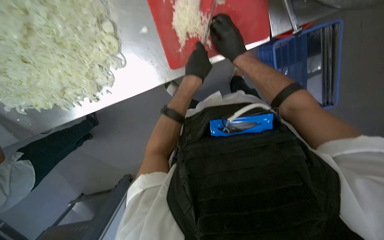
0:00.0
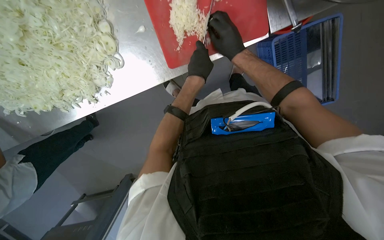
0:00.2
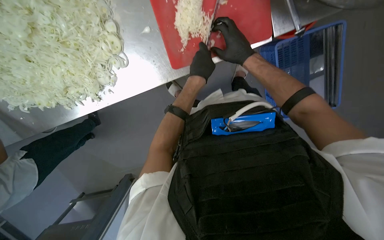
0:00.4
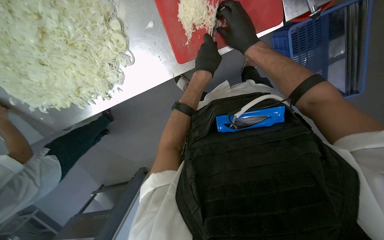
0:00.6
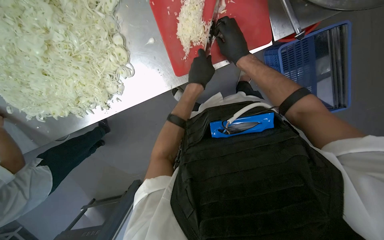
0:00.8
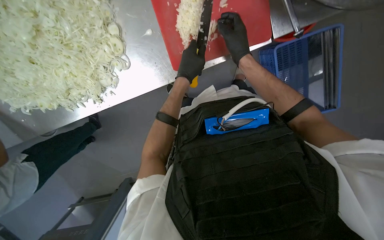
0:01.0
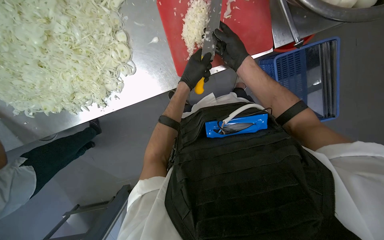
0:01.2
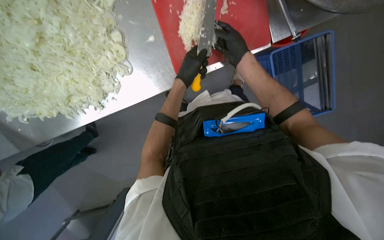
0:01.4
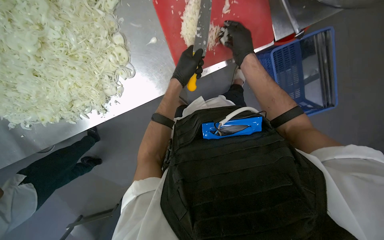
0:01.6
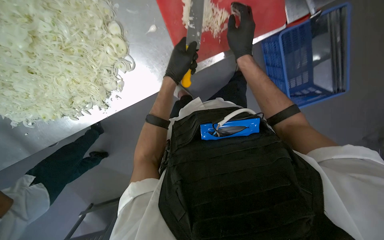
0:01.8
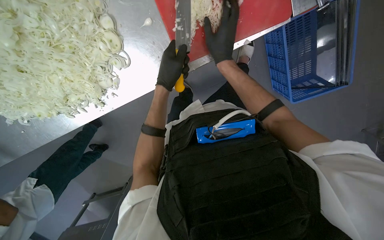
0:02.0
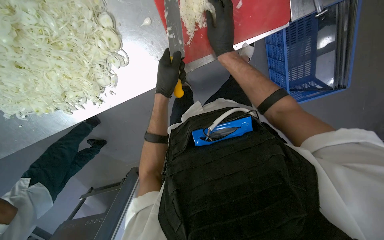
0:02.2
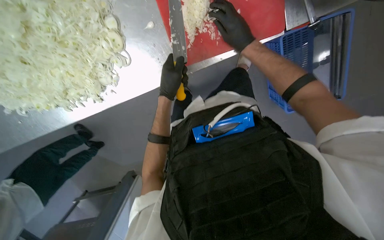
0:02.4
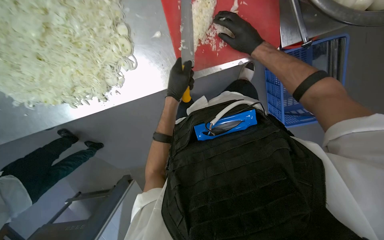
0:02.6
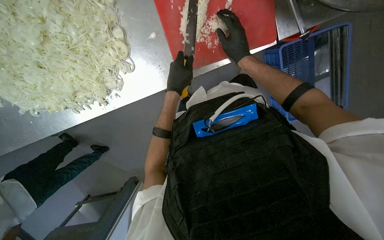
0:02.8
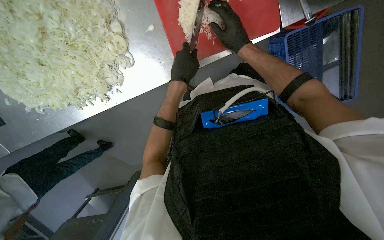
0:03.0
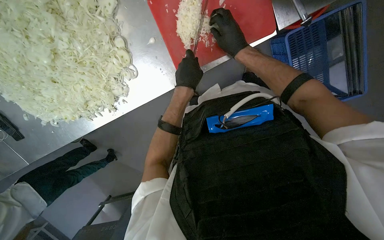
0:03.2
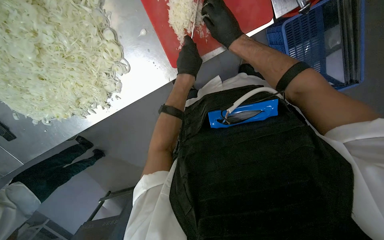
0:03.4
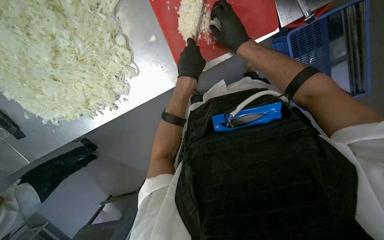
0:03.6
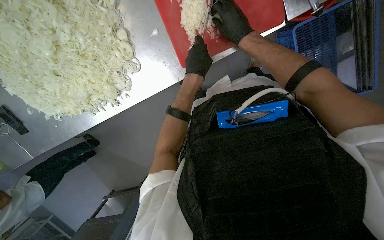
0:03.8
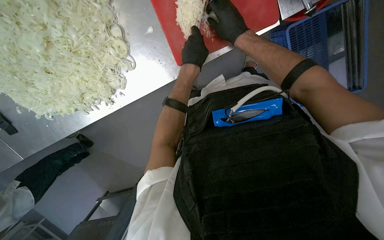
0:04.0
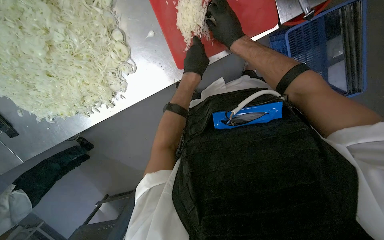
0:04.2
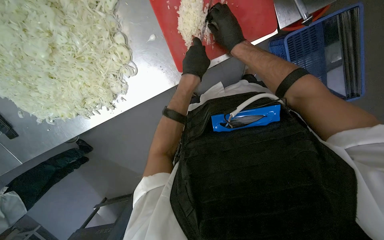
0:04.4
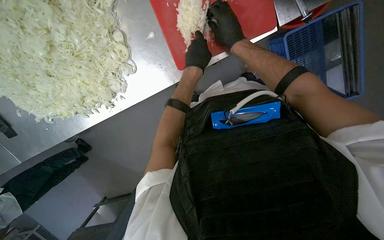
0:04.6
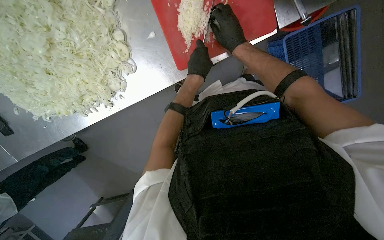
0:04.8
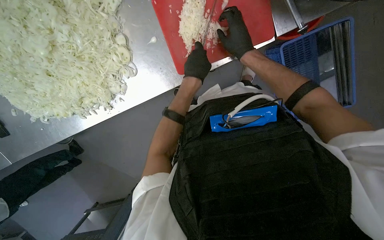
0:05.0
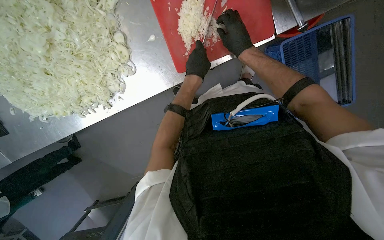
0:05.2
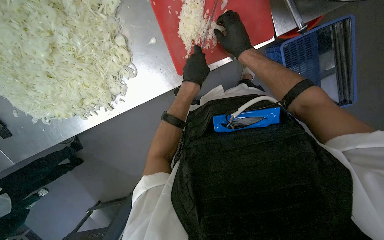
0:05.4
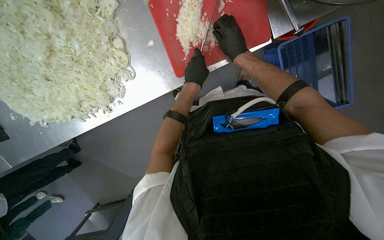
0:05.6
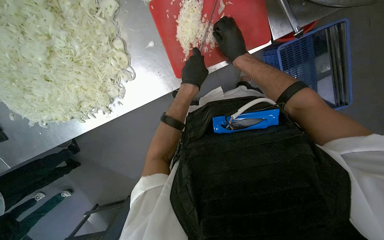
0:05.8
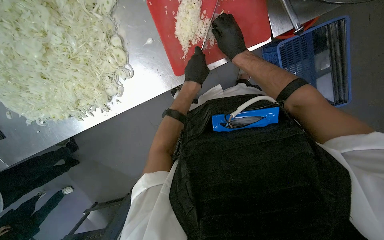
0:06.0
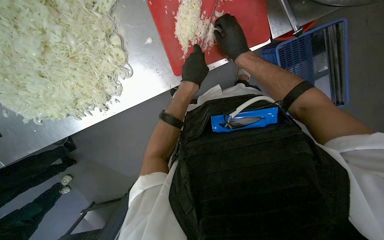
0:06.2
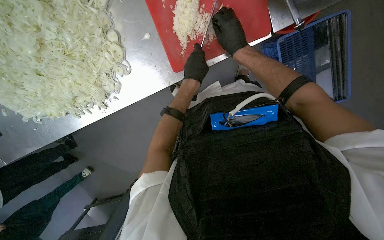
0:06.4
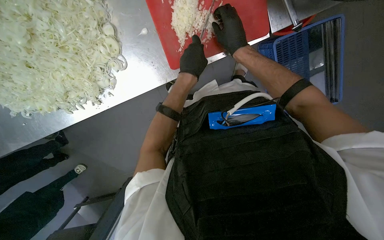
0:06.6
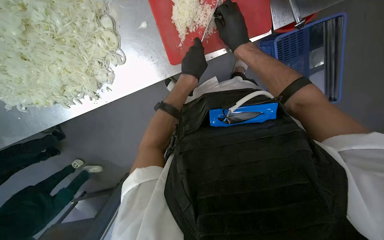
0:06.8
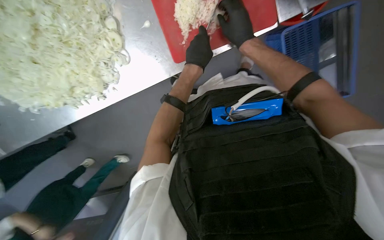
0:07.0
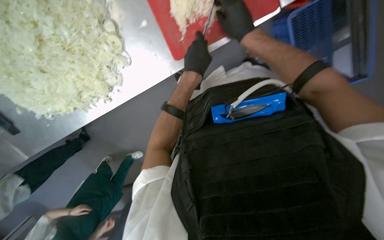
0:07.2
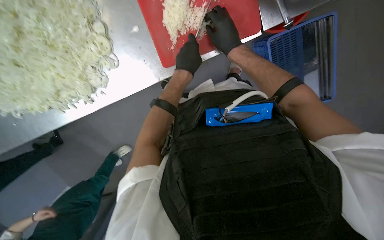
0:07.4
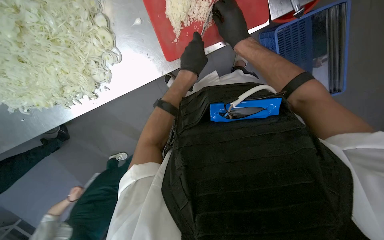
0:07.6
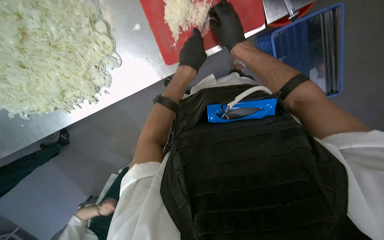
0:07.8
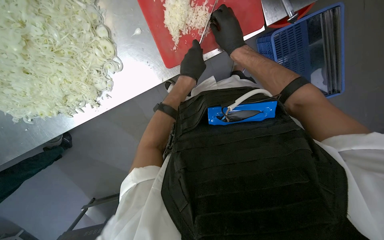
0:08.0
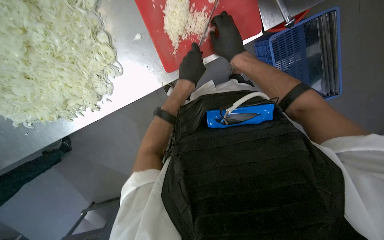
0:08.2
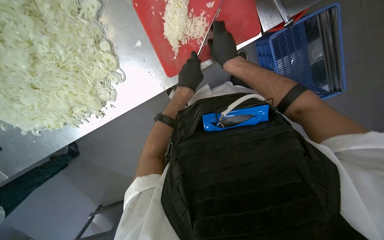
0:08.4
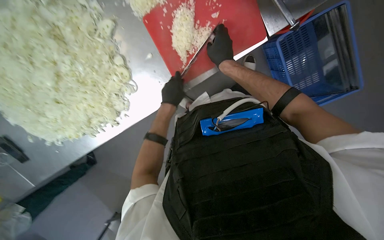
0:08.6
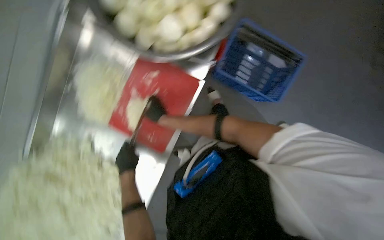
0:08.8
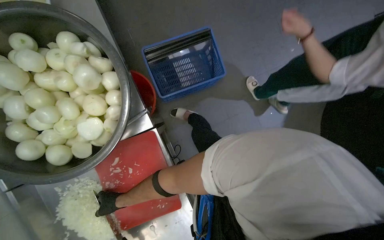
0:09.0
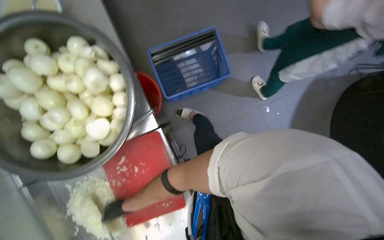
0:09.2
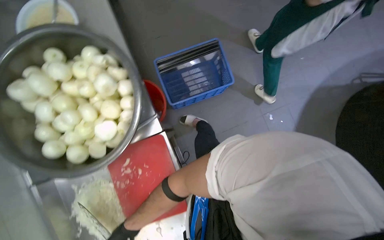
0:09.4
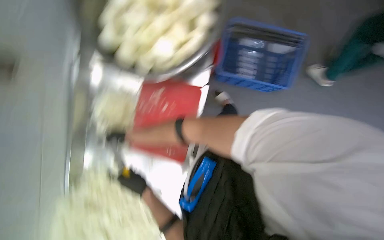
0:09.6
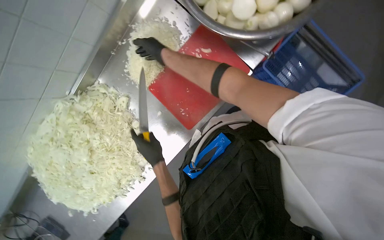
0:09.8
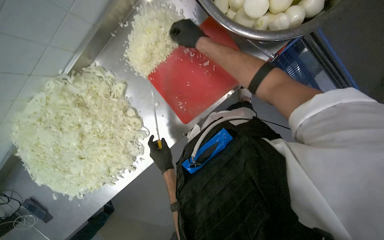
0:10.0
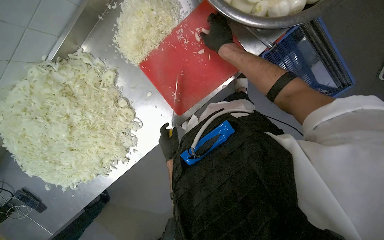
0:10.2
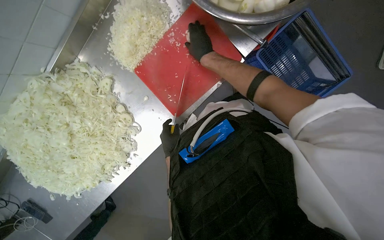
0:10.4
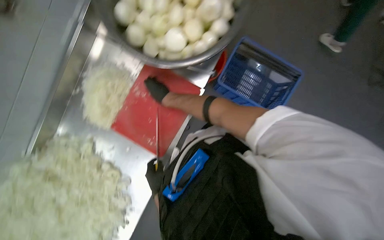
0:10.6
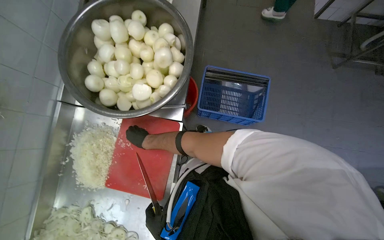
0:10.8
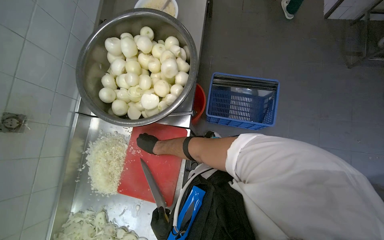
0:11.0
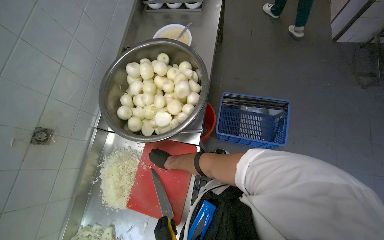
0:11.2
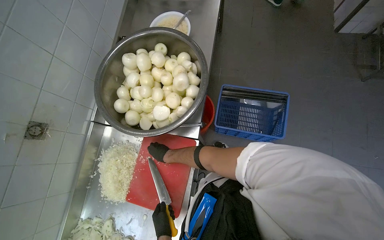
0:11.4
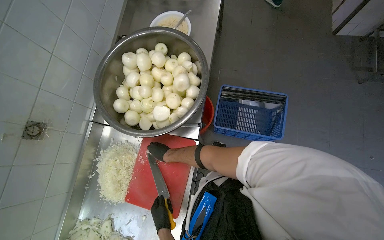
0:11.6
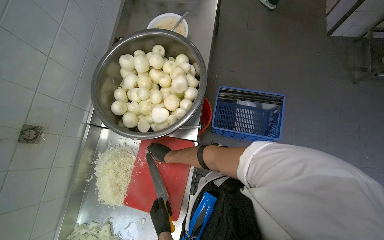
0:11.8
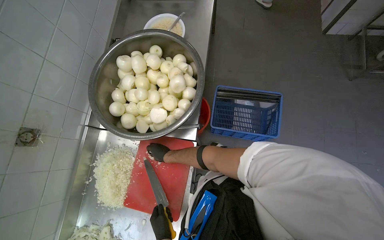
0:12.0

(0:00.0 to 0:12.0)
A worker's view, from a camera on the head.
Job: preparing food.
The whole recording: Preparing onions on cutting board. The worker continues mincing onions on a red cutting board with a knife.
0:00.0 - 0:01.6: The left hand is displaced to the left by roughly 10 cm.
0:03.0 - 0:06.0: The hands work in one place, with small movements.
0:06.0 - 0:07.6: The hands are busy where they are.
0:07.6 - 0:09.0: The view tilts roughly 25 degrees upward. The scene turns approximately 90 degrees counterclockwise in the picture.
0:09.0 - 0:10.4: The scene turns roughly 40 degrees clockwise in the picture.
0:10.4 - 0:12.0: The view tips upward by approximately 30 degrees. The scene rotates counterclockwise by about 35 degrees.

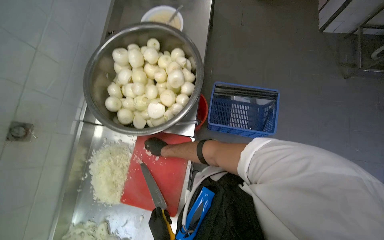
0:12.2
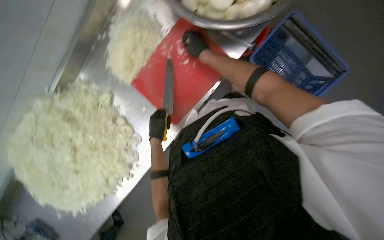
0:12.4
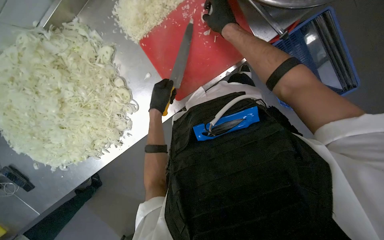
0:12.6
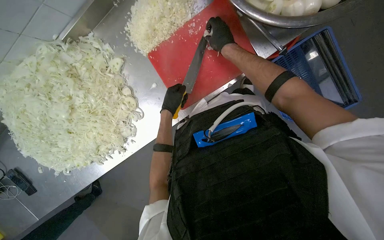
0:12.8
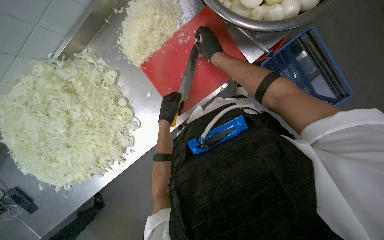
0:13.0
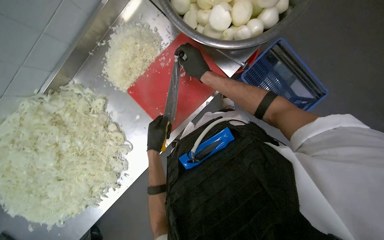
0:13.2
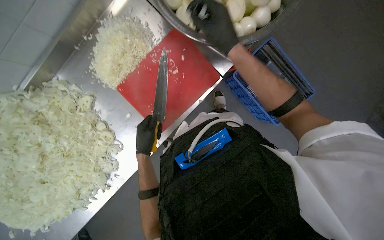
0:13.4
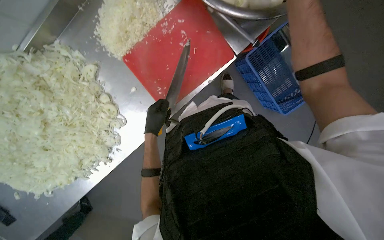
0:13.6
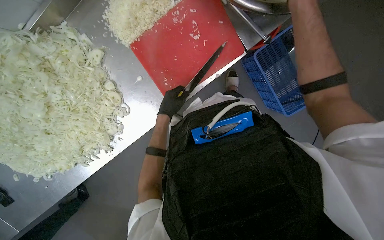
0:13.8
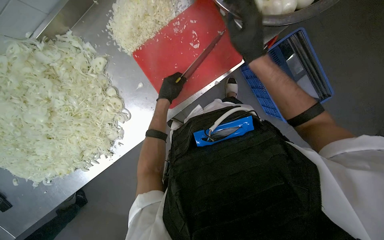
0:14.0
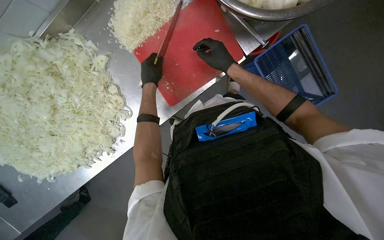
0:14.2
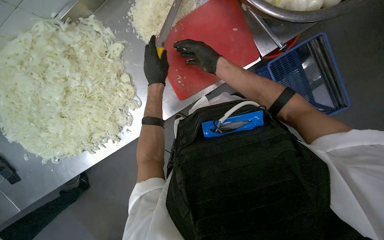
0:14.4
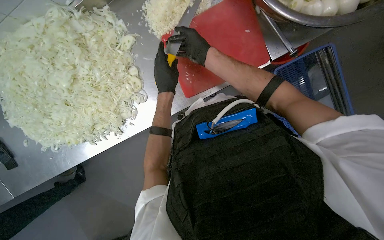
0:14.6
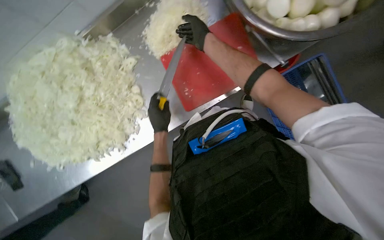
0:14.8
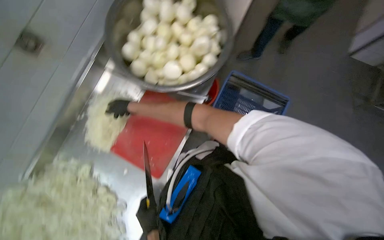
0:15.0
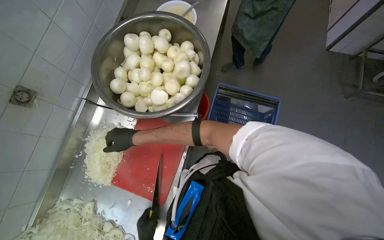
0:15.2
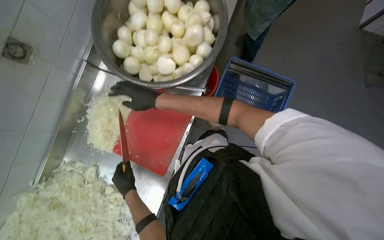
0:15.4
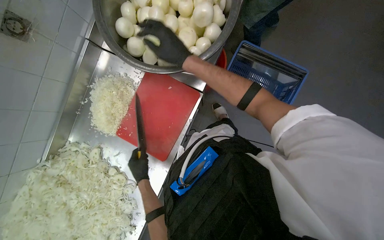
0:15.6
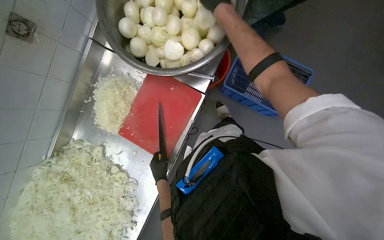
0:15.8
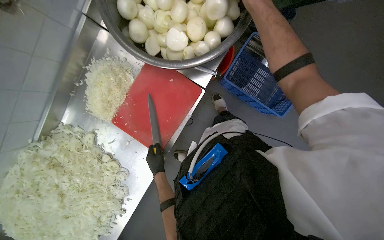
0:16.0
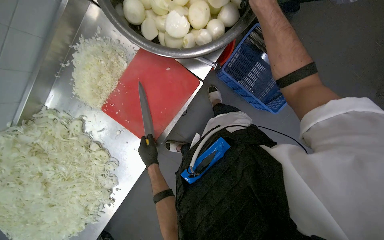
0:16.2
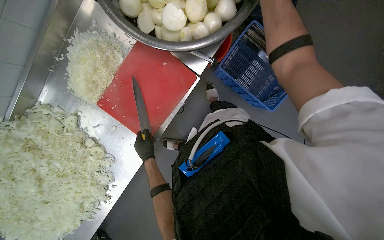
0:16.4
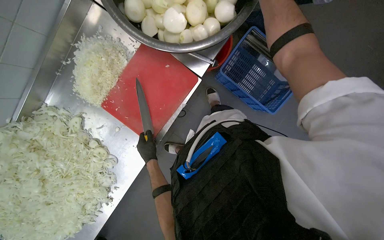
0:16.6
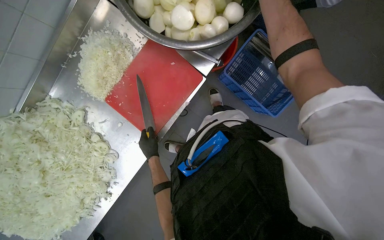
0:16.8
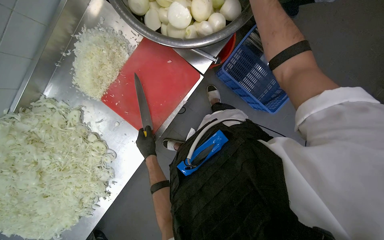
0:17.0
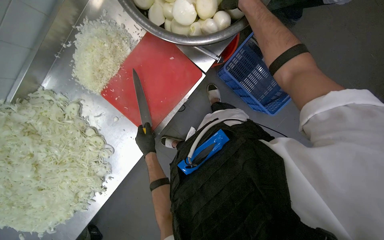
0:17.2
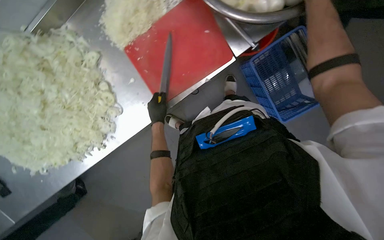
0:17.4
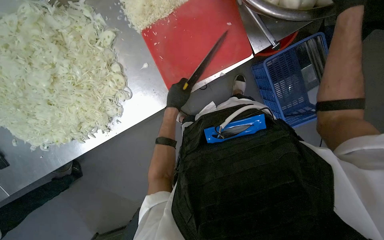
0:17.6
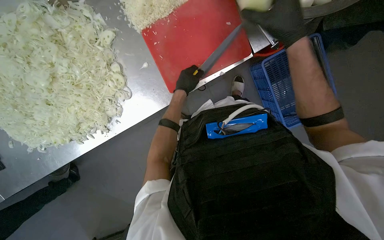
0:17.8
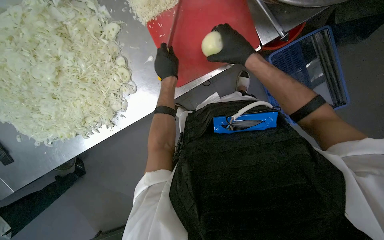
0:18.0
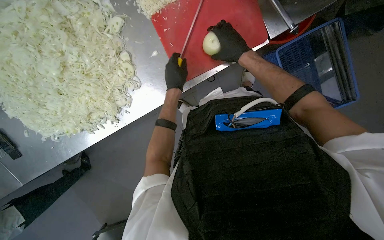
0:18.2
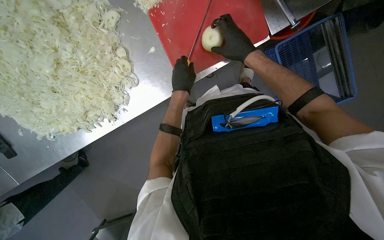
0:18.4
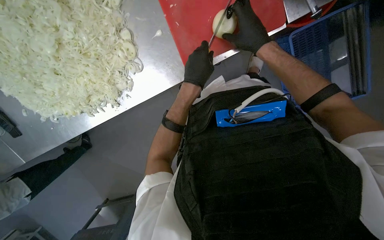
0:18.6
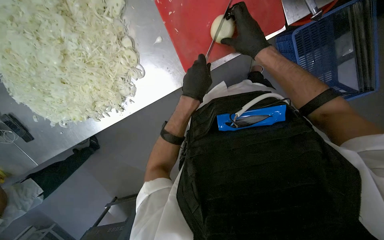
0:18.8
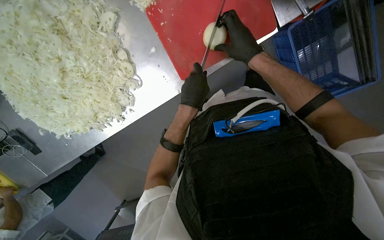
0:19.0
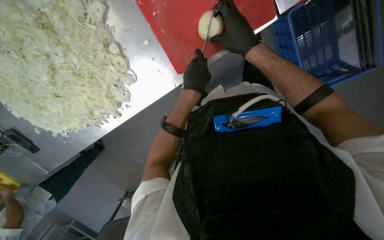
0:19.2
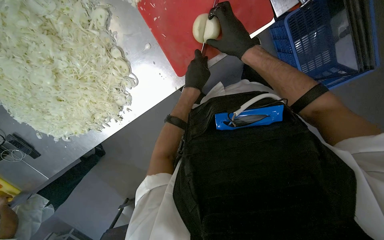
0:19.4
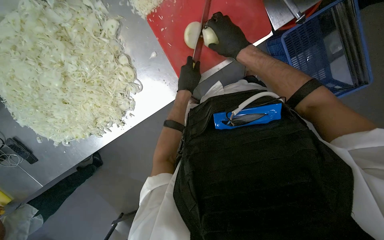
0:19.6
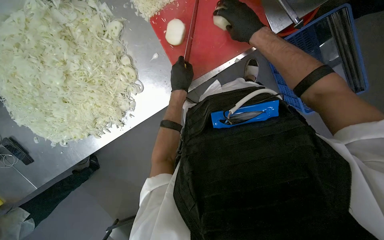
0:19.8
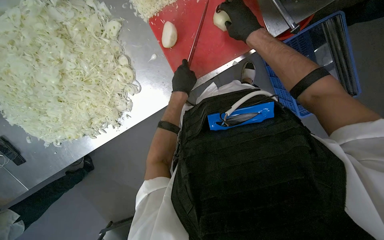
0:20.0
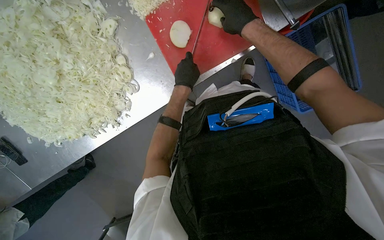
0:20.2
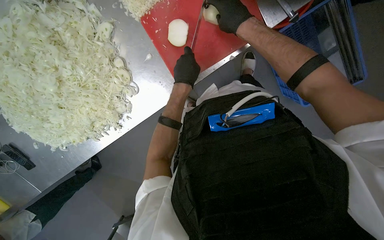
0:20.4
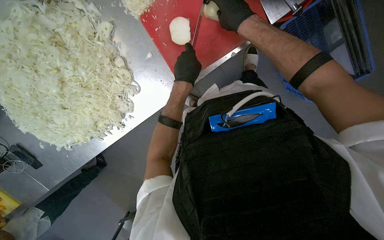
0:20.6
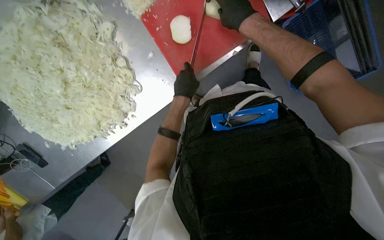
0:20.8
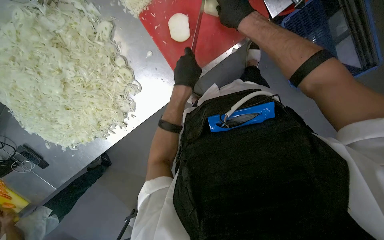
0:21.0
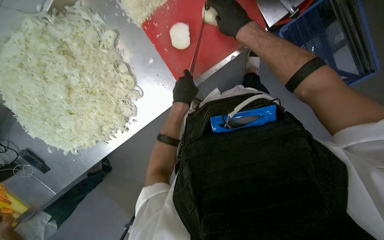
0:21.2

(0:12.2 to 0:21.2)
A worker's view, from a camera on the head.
Job: preparing food.
The whole recording: Preparing onions on cutting board. The worker continues mincing onions on a red cutting board with a knife.
0:12.2 - 0:13.8: The wearer looks about 30 degrees further downward. Everything in view rotates some 45 degrees clockwise.
0:13.8 - 0:15.2: The view tilts some 30 degrees upward. The scene rotates counterclockwise by roughly 35 degrees.
0:15.2 - 0:16.6: The camera pitches downward, by approximately 25 degrees.
0:16.6 - 0:18.2: Everything in view rotates approximately 30 degrees clockwise.
